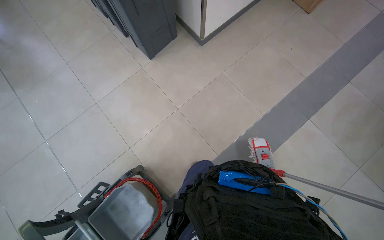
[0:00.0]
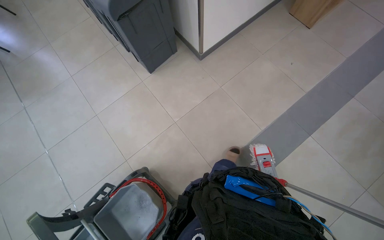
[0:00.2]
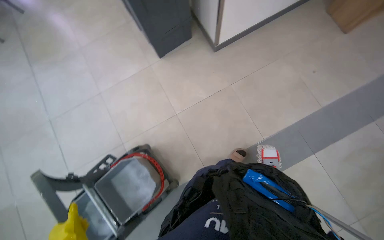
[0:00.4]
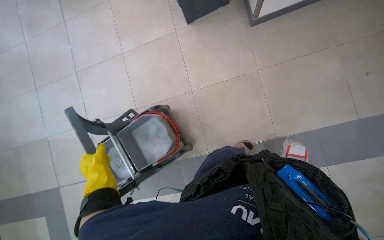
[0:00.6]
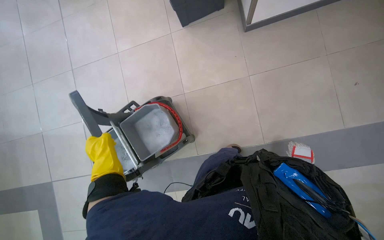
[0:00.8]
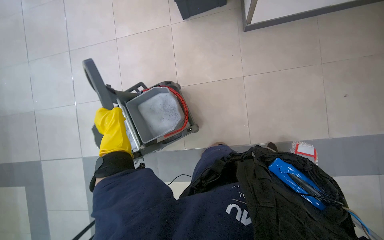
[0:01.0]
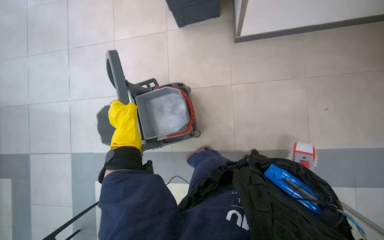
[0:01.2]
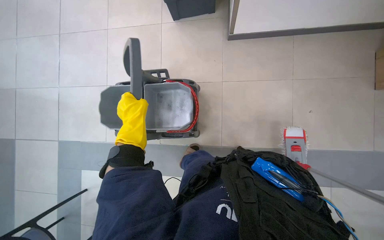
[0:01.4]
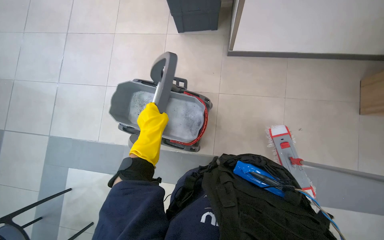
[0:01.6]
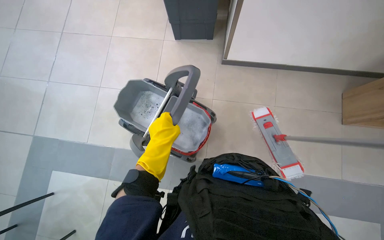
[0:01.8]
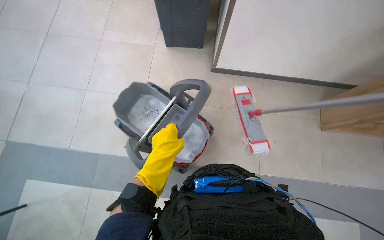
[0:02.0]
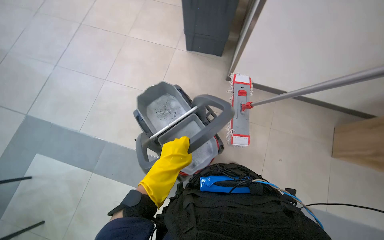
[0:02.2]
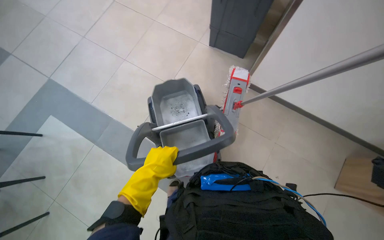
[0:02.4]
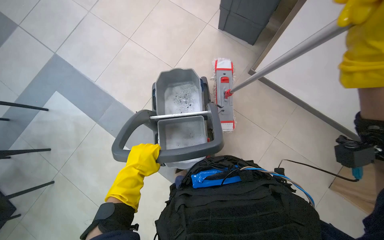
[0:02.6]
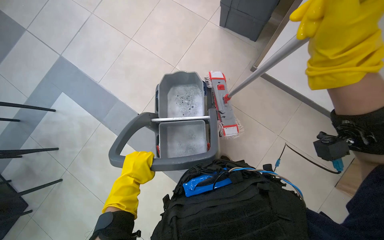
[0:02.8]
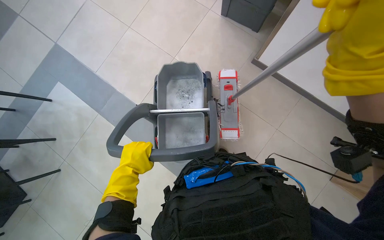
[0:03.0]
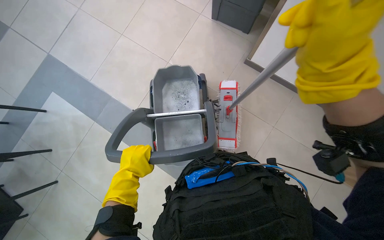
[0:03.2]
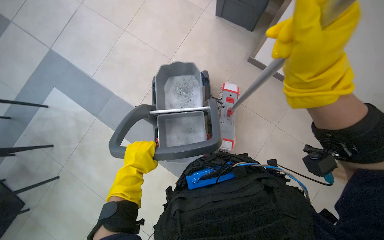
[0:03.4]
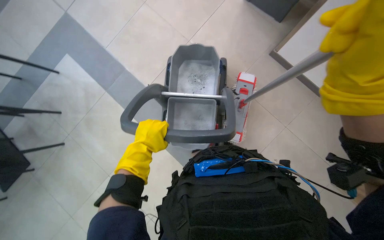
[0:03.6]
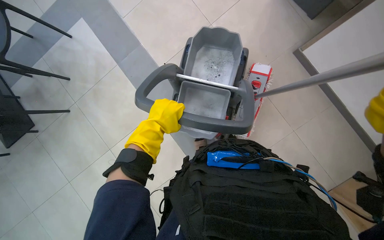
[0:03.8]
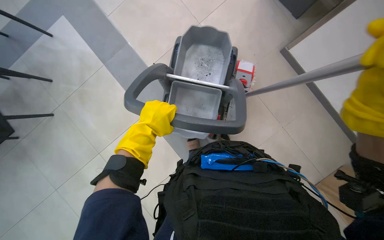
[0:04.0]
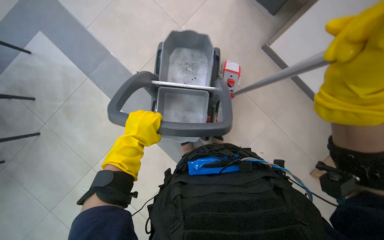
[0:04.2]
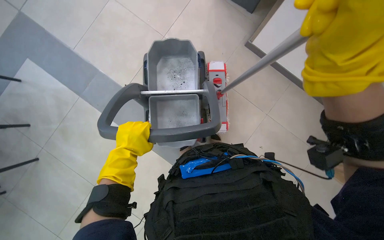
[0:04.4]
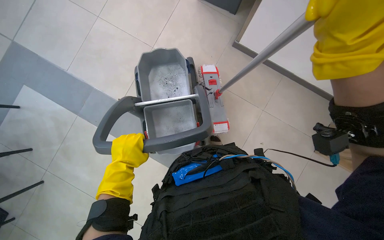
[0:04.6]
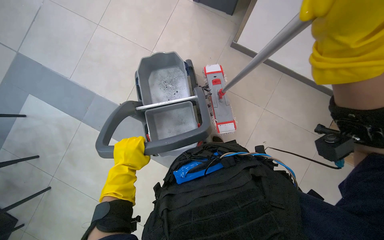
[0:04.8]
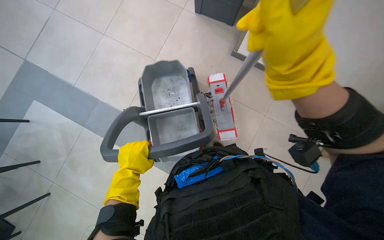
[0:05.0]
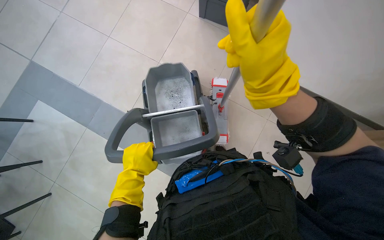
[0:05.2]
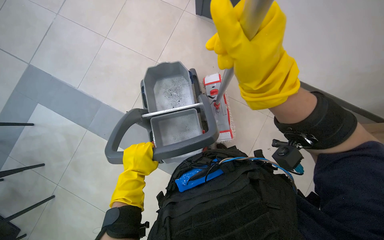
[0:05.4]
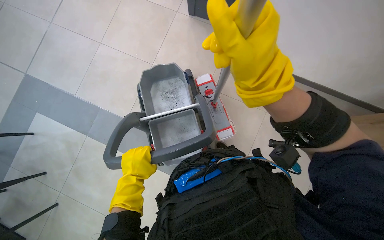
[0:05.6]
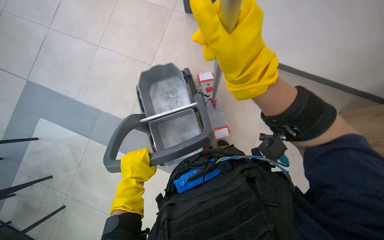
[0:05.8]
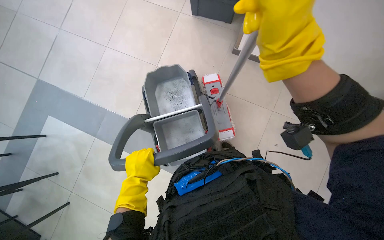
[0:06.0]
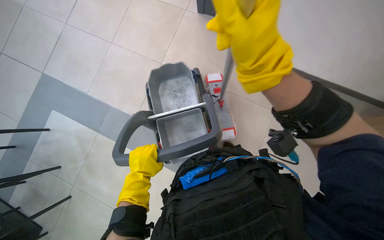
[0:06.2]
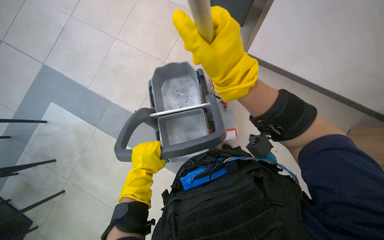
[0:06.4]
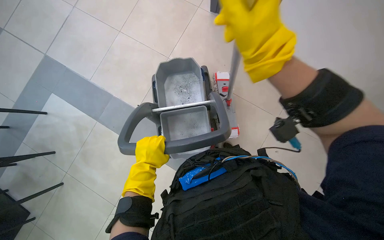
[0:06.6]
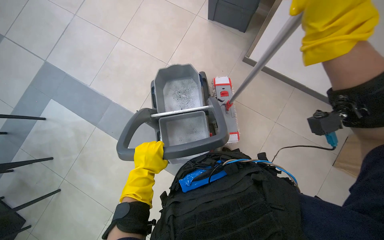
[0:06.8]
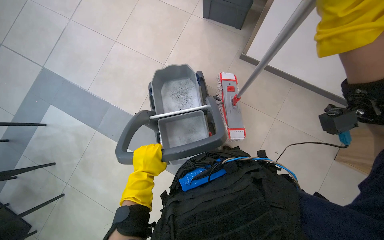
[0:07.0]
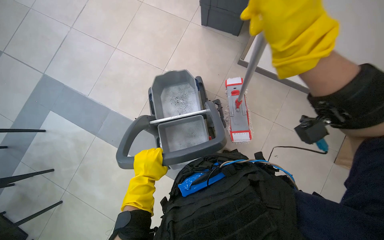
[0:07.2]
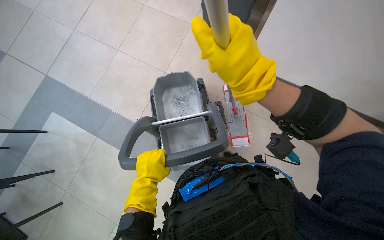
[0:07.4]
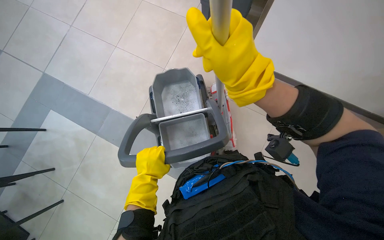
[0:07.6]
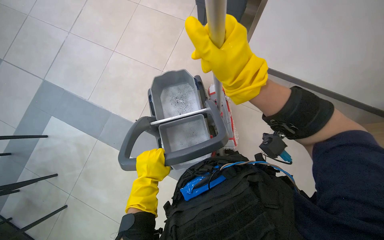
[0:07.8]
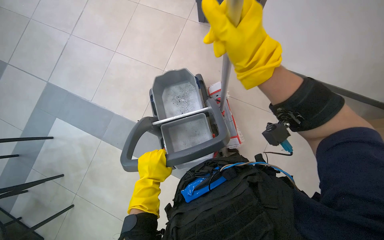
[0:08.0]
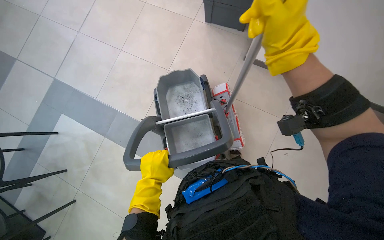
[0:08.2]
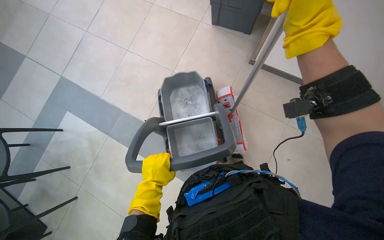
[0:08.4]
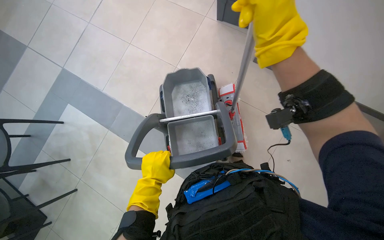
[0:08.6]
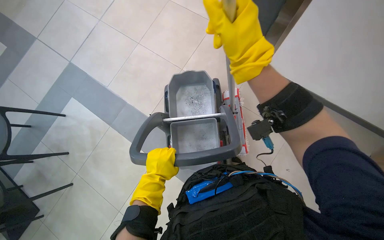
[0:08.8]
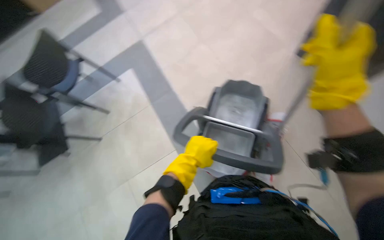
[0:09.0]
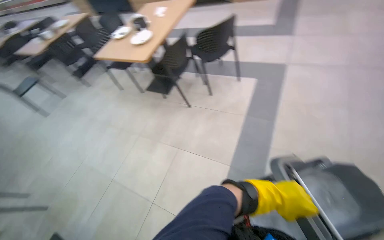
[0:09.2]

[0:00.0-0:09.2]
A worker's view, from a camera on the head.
Job: mopping floor.
The whole recording: Mopping cafeteria floor. The worker mops the cafeteria floor with a mop and bucket.
0:01.6 to 0:03.0: Everything in view rotates roughly 30 degrees clockwise. The left hand travels down the picture by approximately 15 cm.
0:04.6 to 0:06.2: The right hand shifts approximately 10 cm to the left.
0:07.6 to 0:09.2: The wearer's head swings approximately 85 degrees to the left.

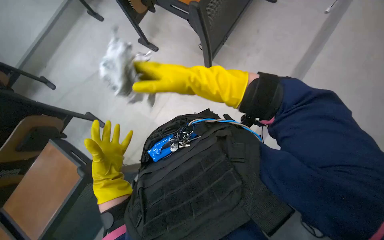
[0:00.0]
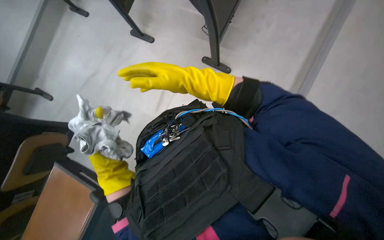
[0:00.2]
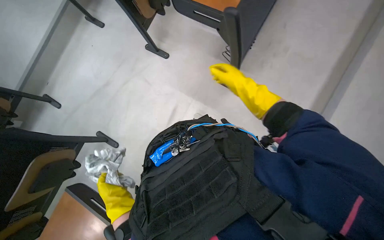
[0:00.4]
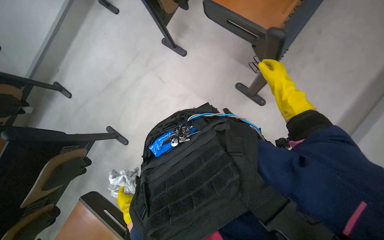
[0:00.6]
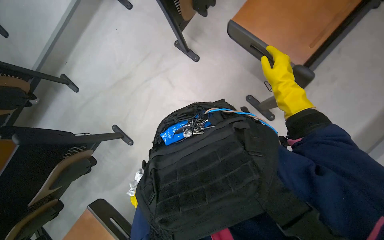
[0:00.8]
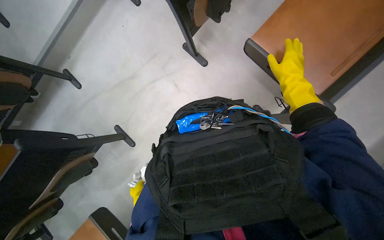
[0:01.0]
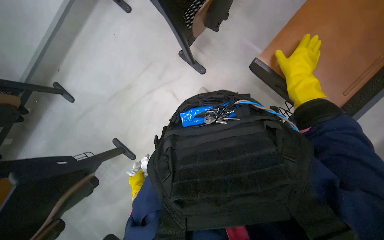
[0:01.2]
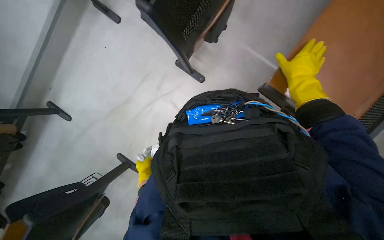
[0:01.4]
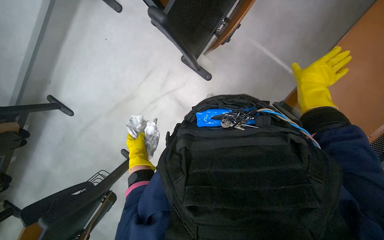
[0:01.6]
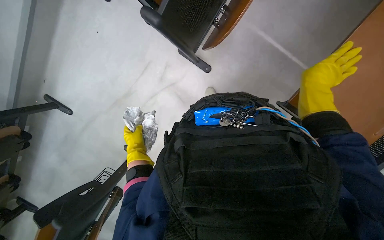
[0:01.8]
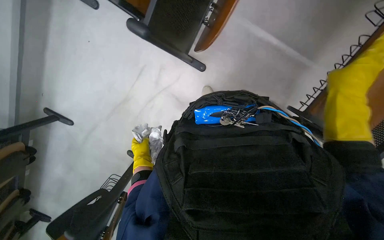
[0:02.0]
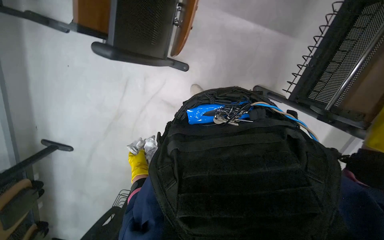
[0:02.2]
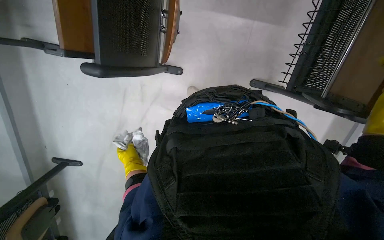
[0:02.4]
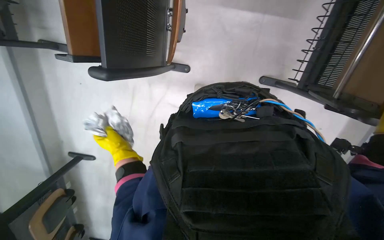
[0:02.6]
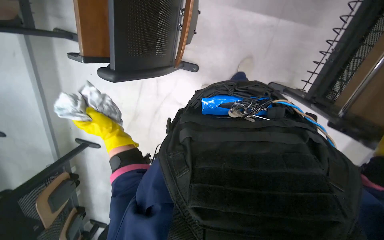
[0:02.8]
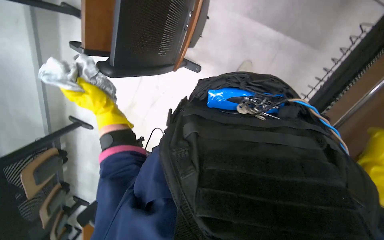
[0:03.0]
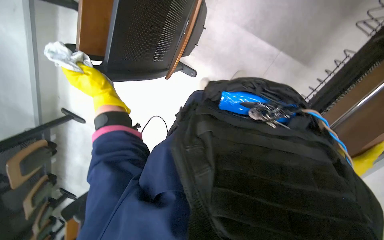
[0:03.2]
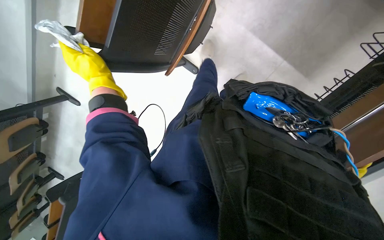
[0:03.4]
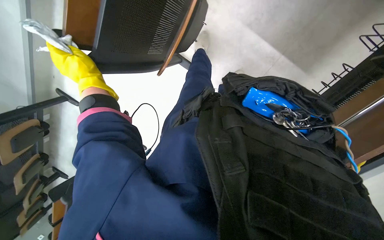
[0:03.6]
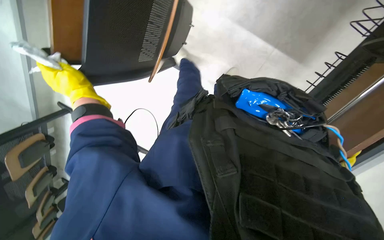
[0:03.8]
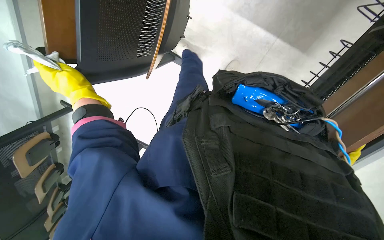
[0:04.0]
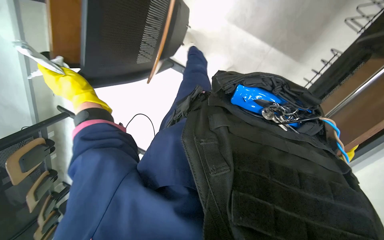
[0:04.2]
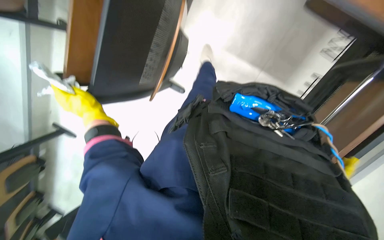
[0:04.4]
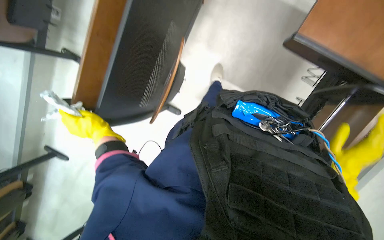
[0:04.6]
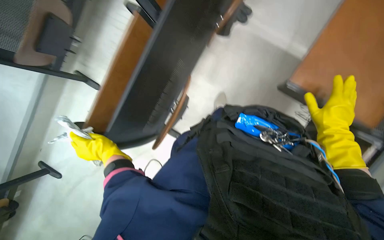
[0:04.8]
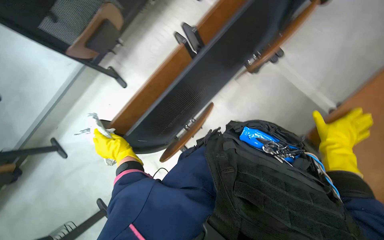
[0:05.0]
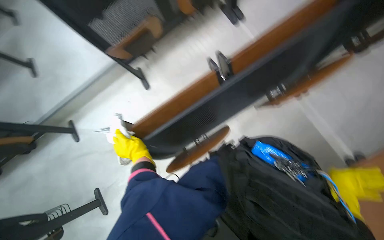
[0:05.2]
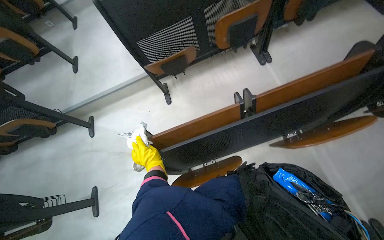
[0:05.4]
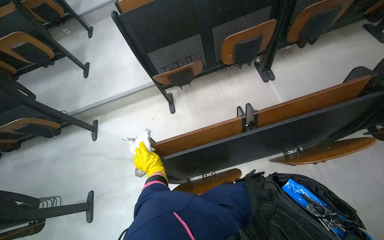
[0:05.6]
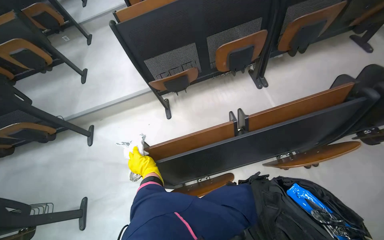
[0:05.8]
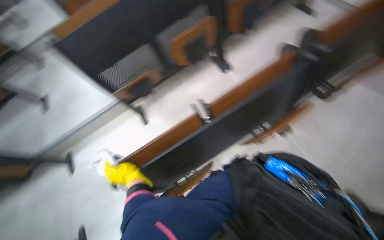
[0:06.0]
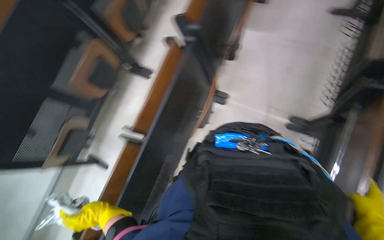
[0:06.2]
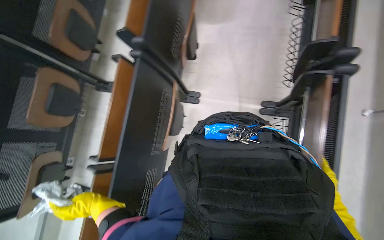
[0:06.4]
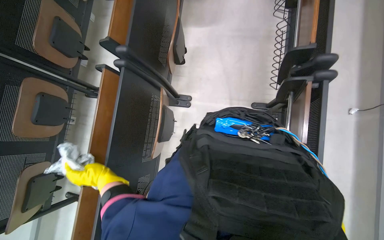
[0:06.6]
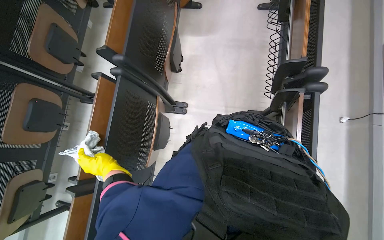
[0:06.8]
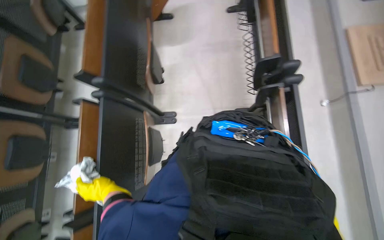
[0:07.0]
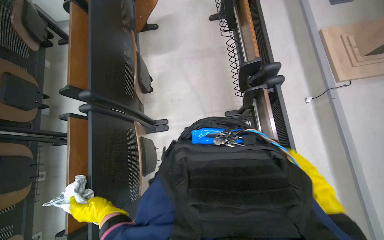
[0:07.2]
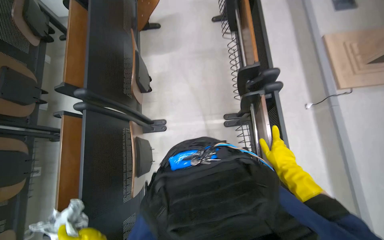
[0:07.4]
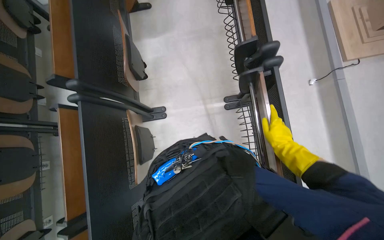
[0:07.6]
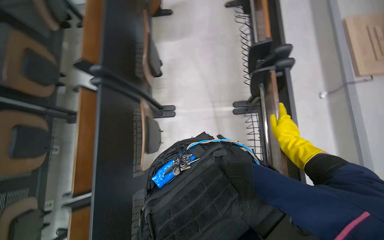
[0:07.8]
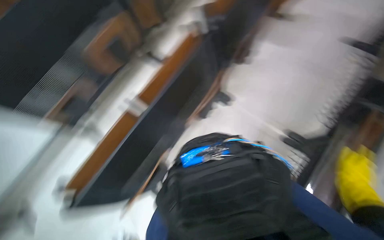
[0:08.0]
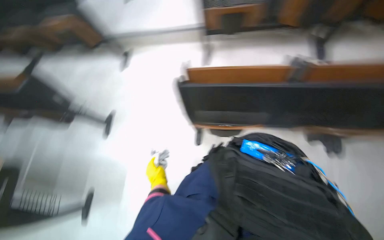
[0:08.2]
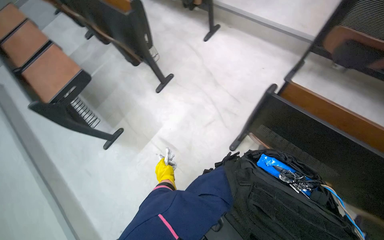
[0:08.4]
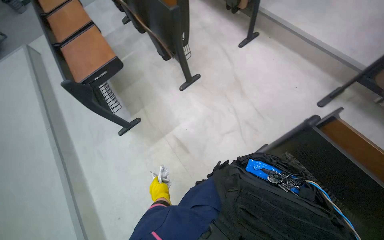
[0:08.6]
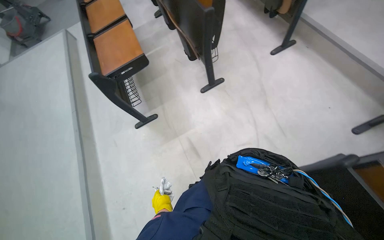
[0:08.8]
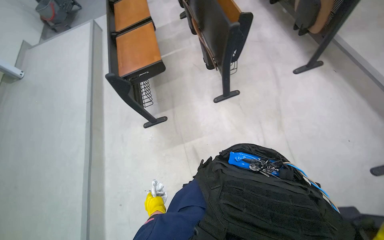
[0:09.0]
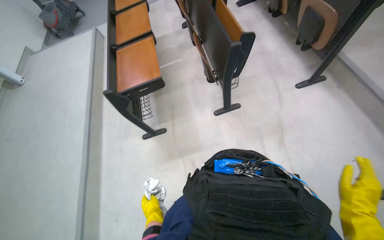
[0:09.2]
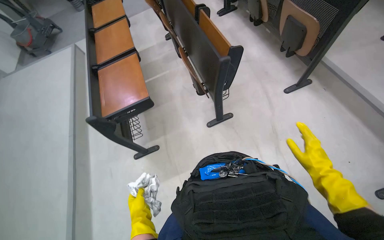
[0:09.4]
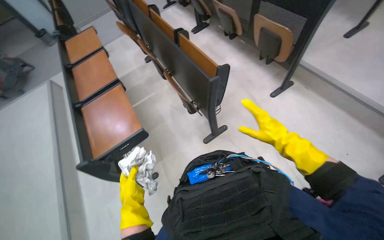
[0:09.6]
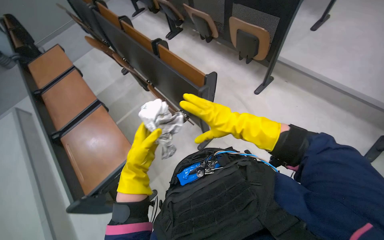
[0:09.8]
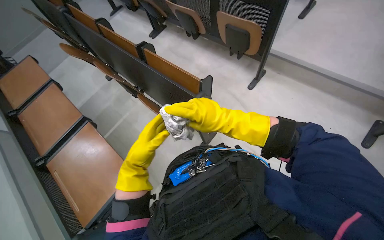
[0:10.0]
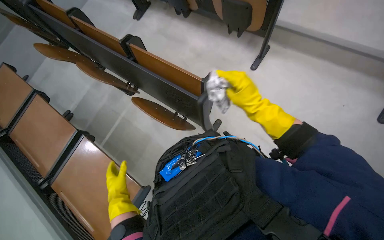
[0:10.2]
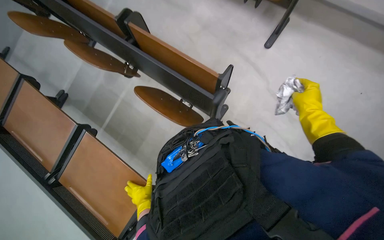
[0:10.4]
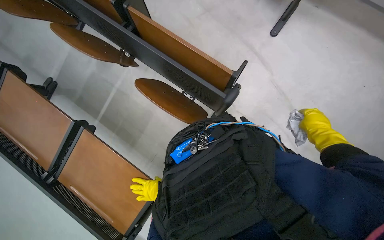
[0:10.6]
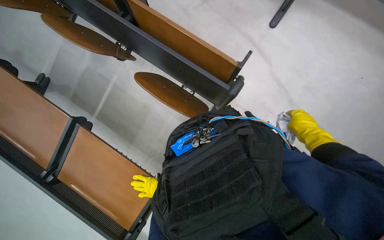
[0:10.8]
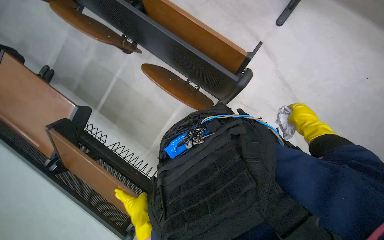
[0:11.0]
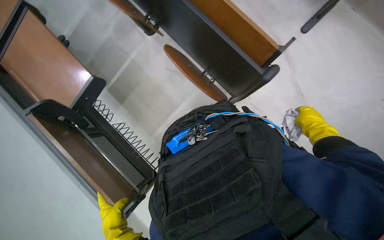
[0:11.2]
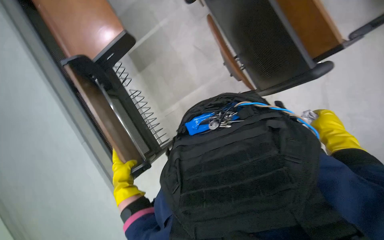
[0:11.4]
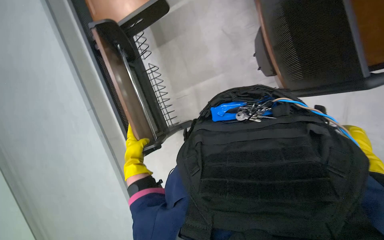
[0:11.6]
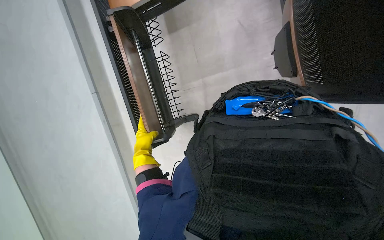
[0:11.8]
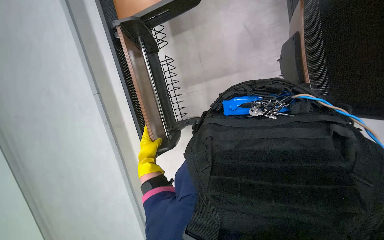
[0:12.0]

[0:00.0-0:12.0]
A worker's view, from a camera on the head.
Job: organizing items.
The whole recording: Folding Lecture Hall Desks. The worker folds the lecture hall desks.
0:00.0 to 0:01.6: The right hand heads to the right, covering some 30 cm.
0:06.0 to 0:07.6: The head turns to the right by approximately 55 degrees.
0:07.6 to 0:09.0: The camera is carried some 40 cm. The head rotates some 85 degrees to the left.
0:09.0 to 0:10.4: The head travels some 80 cm. The wearer looks about 40 degrees further to the right. The view tilts some 10 degrees downward.
0:10.4 to 0:12.0: The view tips downward by roughly 25 degrees. The scene turns about 40 degrees clockwise in the picture.
